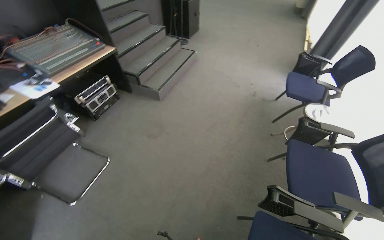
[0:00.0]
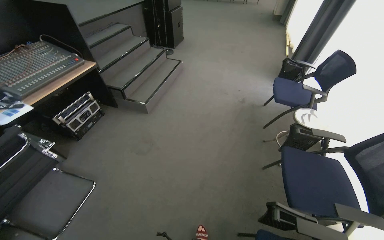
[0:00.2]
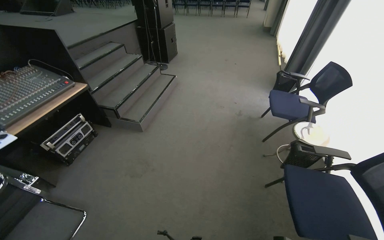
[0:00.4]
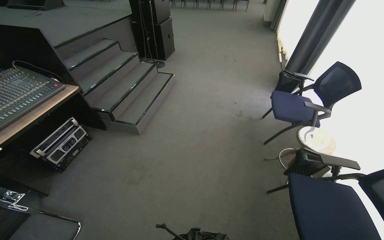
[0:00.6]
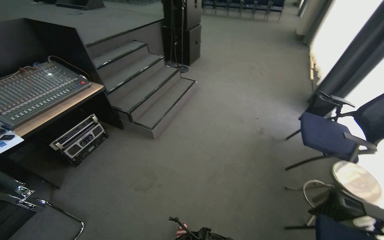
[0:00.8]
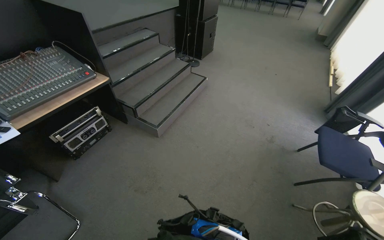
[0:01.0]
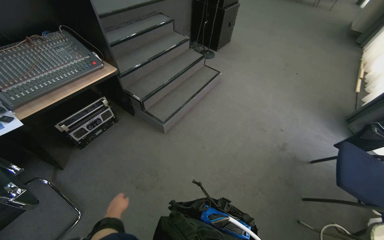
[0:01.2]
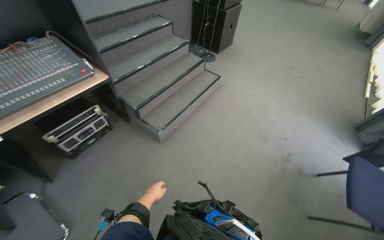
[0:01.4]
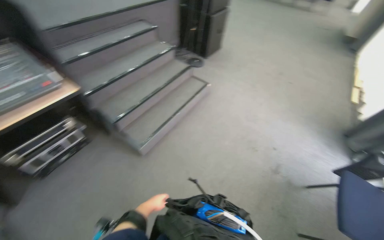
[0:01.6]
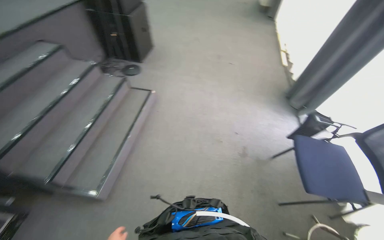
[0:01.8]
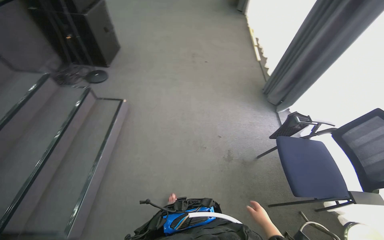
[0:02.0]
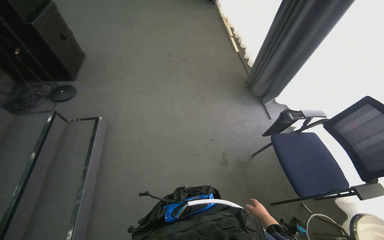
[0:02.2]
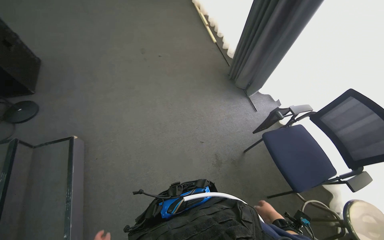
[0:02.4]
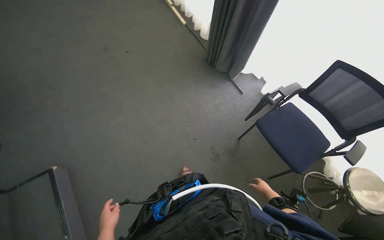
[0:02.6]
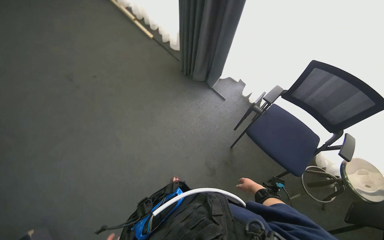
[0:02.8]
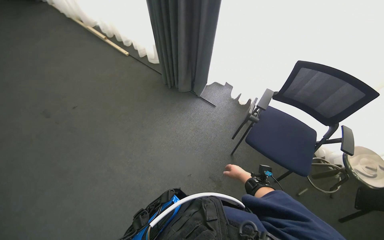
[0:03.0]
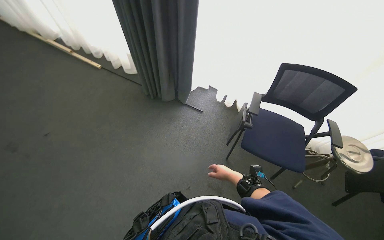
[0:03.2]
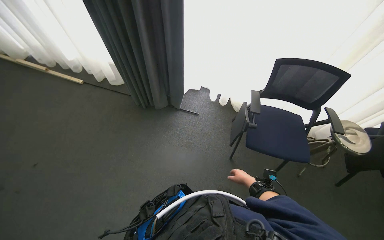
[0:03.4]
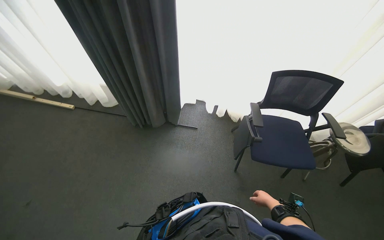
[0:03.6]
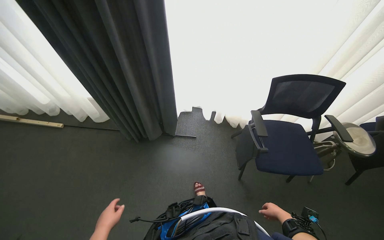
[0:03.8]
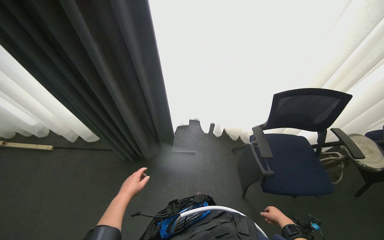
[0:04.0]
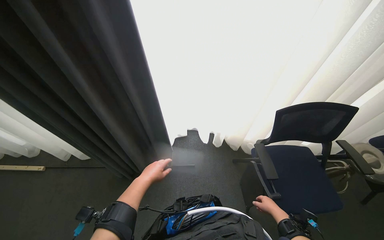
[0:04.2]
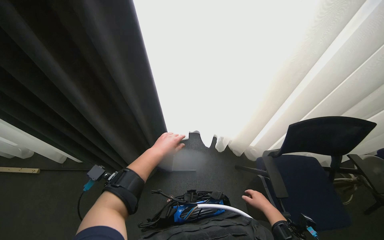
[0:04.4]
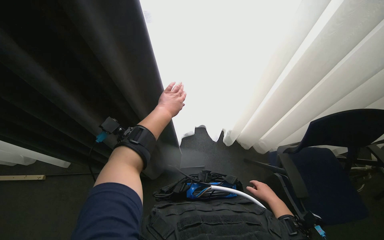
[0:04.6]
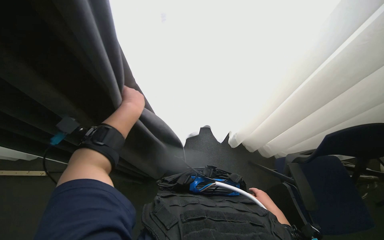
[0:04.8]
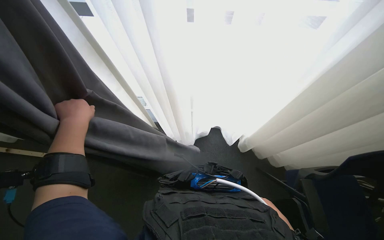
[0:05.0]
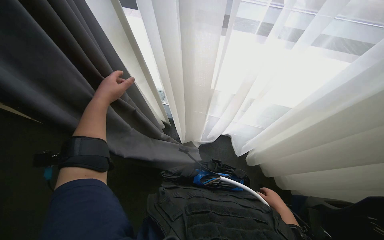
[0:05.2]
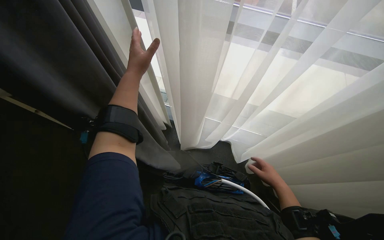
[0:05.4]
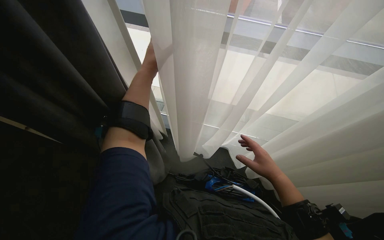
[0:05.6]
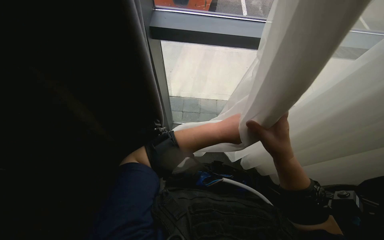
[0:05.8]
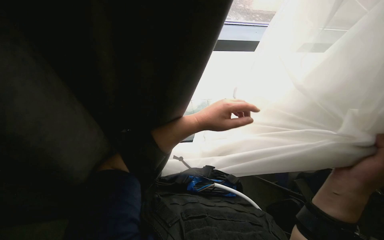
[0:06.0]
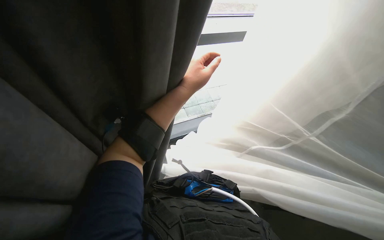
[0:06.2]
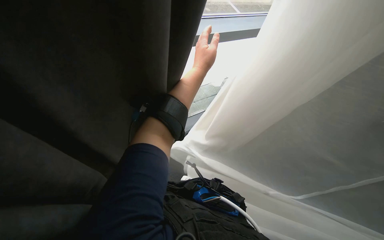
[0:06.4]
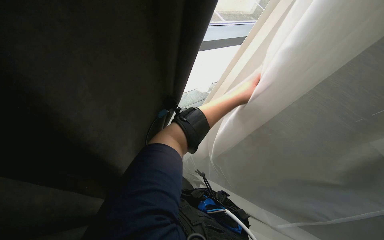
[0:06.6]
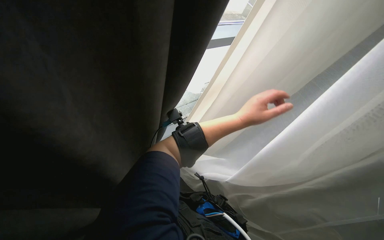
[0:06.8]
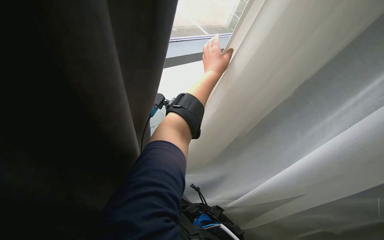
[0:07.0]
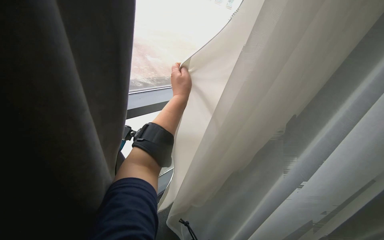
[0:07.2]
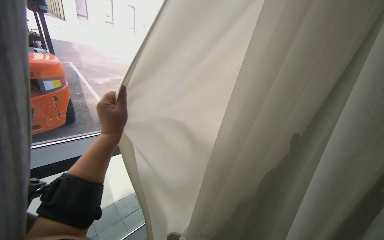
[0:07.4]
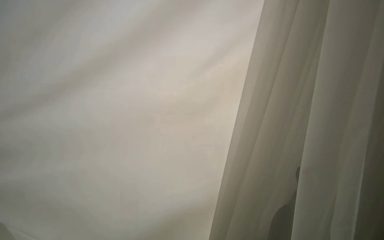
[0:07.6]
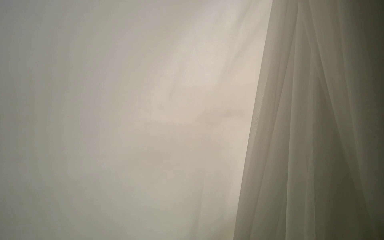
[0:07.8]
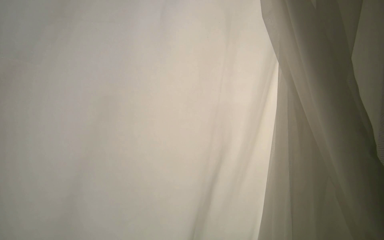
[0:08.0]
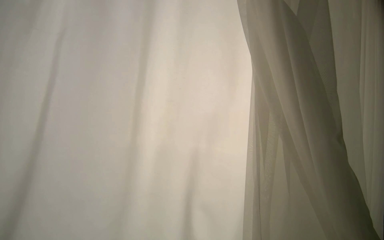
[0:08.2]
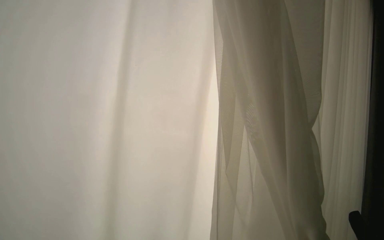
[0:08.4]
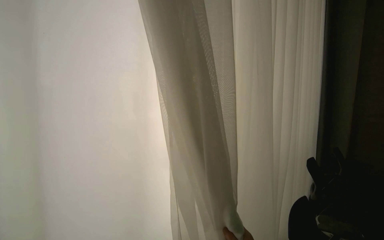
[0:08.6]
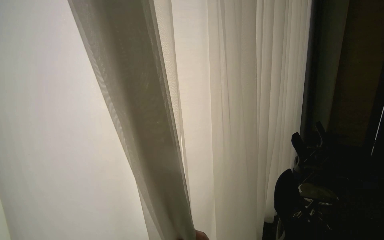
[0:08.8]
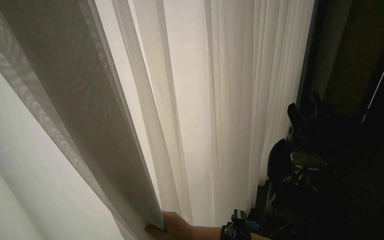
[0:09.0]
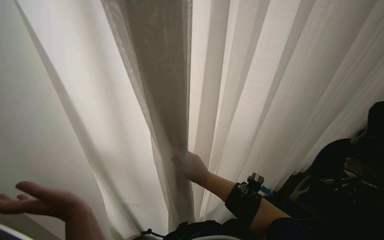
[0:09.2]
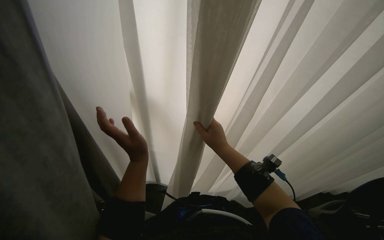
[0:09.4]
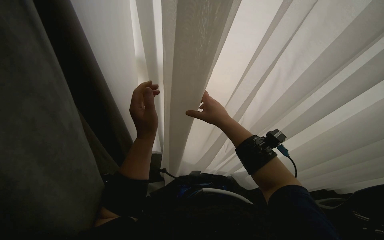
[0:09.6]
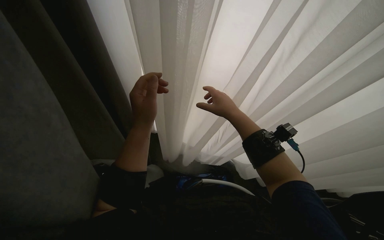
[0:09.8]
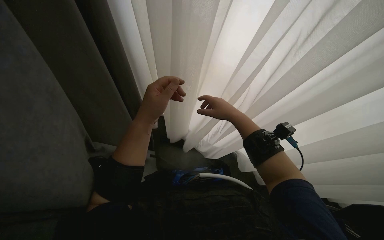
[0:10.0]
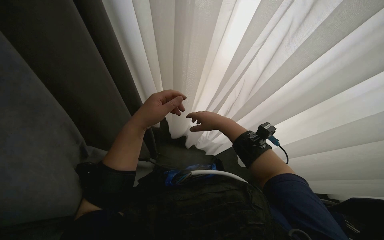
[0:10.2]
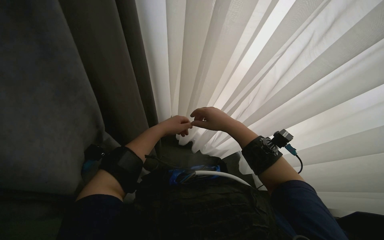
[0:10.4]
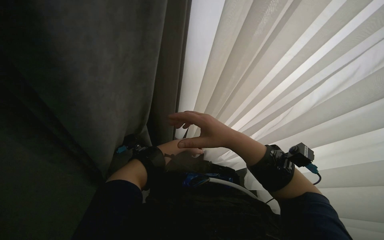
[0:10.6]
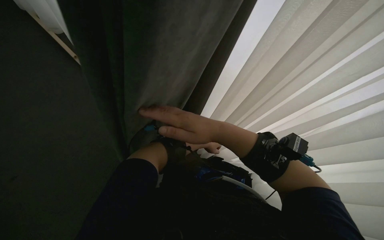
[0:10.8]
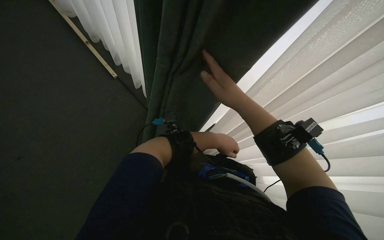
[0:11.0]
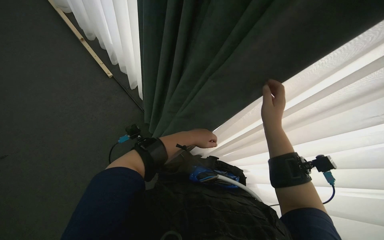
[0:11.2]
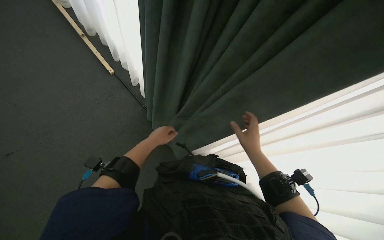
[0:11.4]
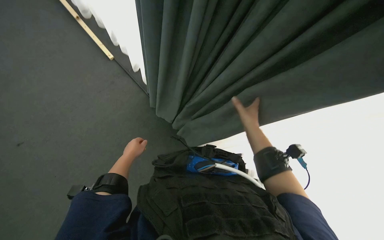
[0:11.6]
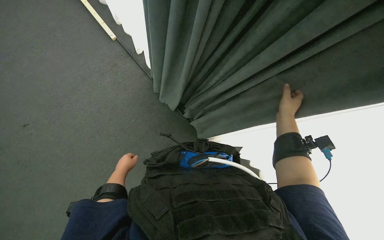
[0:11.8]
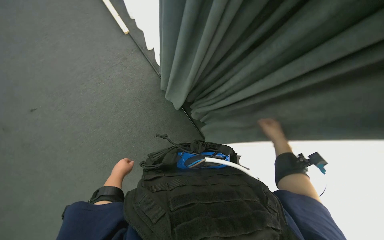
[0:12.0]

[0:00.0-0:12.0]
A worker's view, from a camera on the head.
Job: organizing items.
The whole recording: Adjusting room curtains. The worker adjusts the room curtains by opening and closing them.
0:00.0 to 0:01.6: The camera is carried approximately 1 m.
0:01.6 to 0:03.0: The camera is carried roughly 1 m. The wearer's head swings about 90 degrees to the right. The wearer looks roughly 15 degrees further downward.
0:03.0 to 0:04.4: The head travels about 80 cm. The wearer looks about 35 degrees further to the right.
0:04.4 to 0:06.0: The right hand shifts some 30 cm nearer to the camera and up the picture.
0:07.6 to 0:09.0: The wearer looks some 20 degrees further downward.
0:09.0 to 0:10.4: The head turns to the left by approximately 55 degrees. The view tips downward by some 20 degrees.
0:10.4 to 0:12.0: The camera pitches downward, by some 15 degrees. The right hand heads to the right and farther from the camera, covering roughly 40 cm.

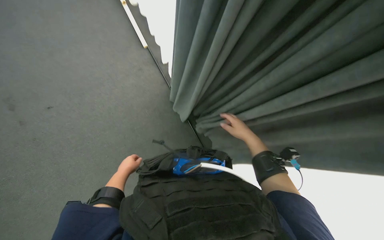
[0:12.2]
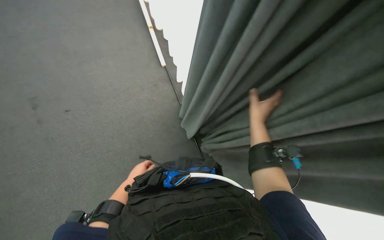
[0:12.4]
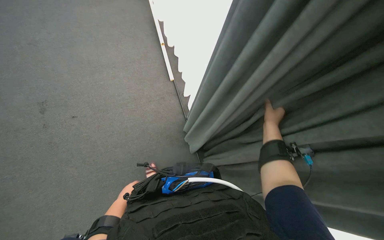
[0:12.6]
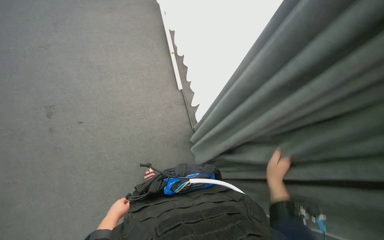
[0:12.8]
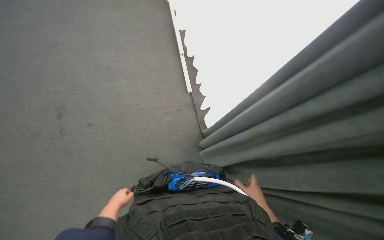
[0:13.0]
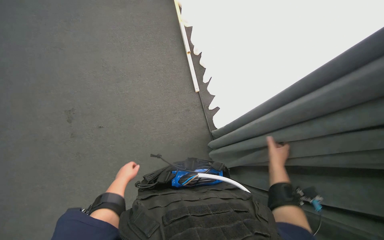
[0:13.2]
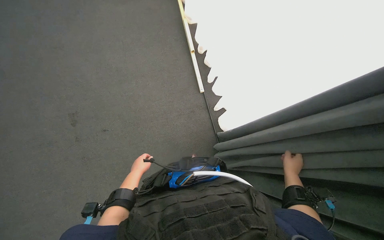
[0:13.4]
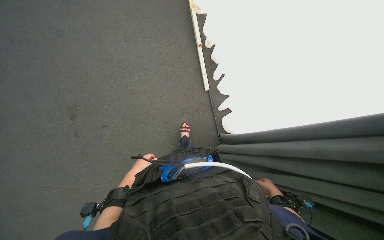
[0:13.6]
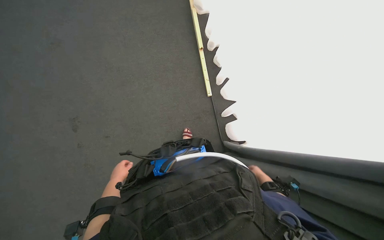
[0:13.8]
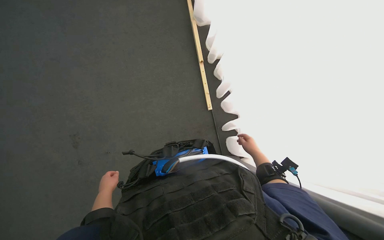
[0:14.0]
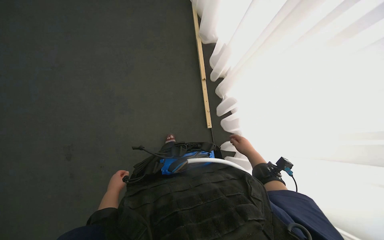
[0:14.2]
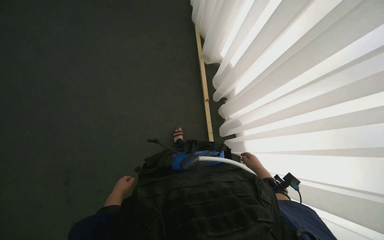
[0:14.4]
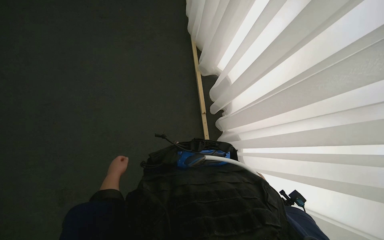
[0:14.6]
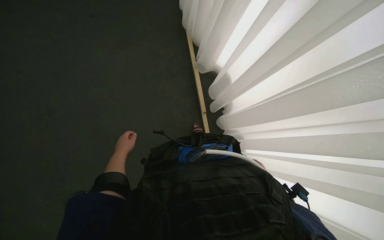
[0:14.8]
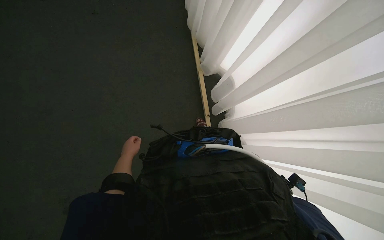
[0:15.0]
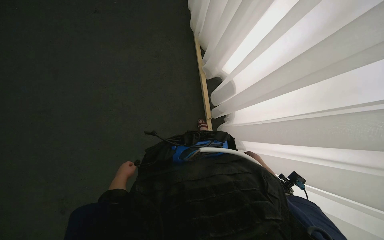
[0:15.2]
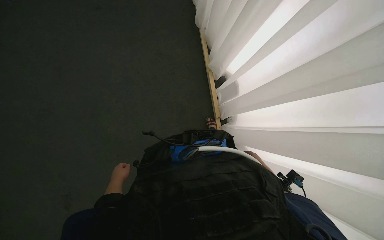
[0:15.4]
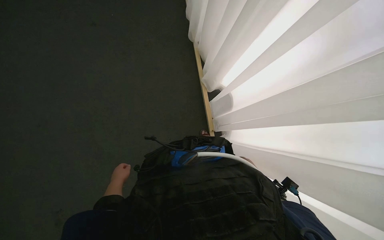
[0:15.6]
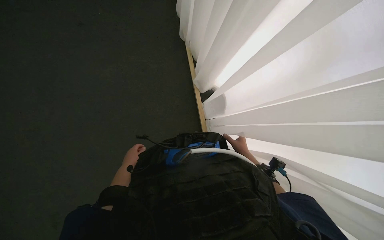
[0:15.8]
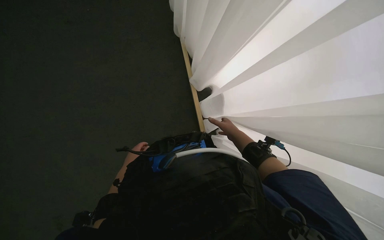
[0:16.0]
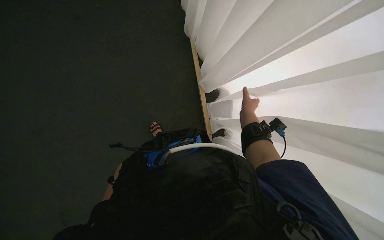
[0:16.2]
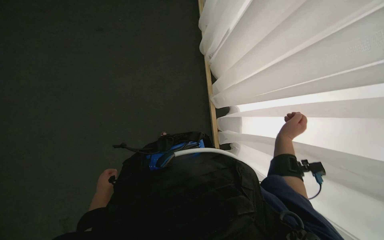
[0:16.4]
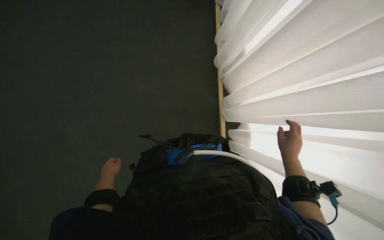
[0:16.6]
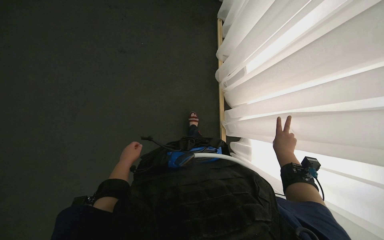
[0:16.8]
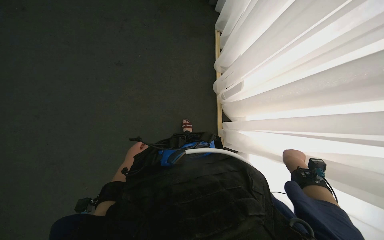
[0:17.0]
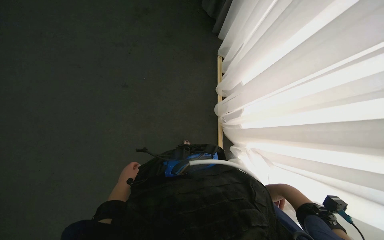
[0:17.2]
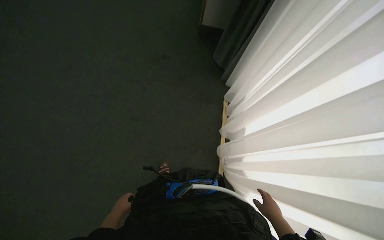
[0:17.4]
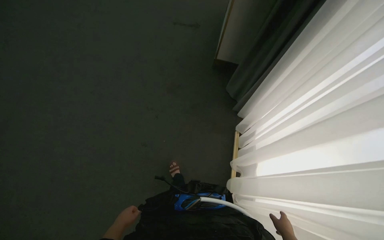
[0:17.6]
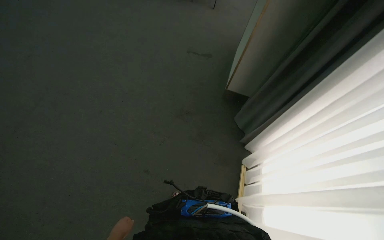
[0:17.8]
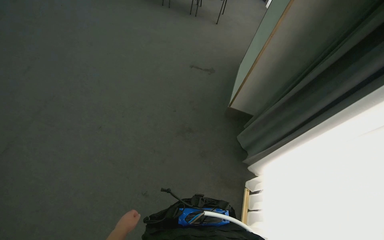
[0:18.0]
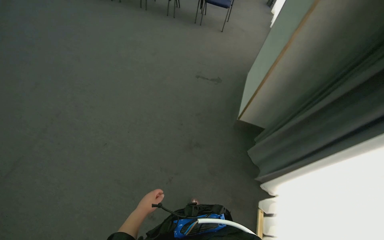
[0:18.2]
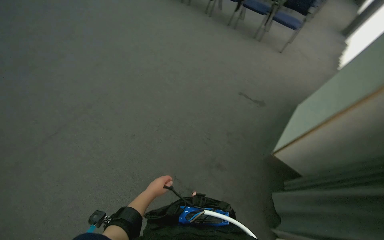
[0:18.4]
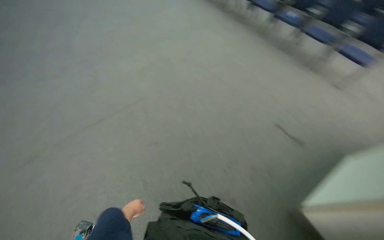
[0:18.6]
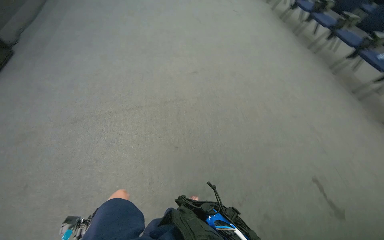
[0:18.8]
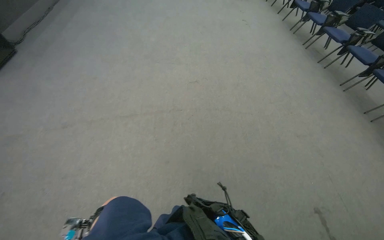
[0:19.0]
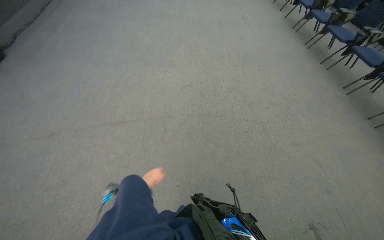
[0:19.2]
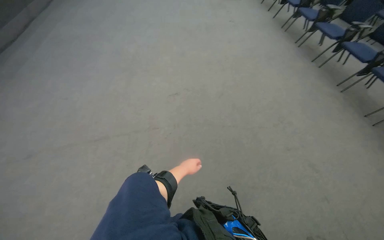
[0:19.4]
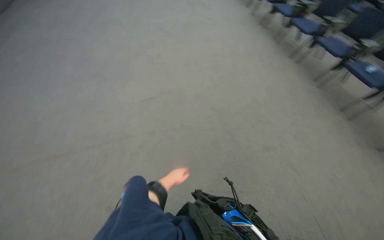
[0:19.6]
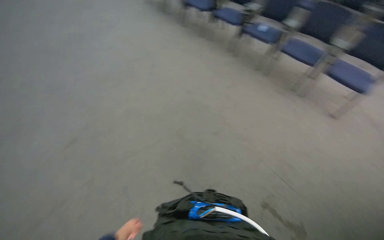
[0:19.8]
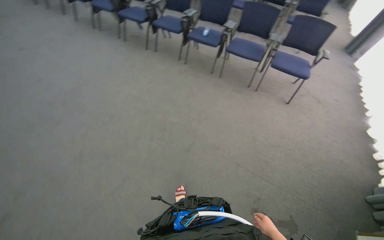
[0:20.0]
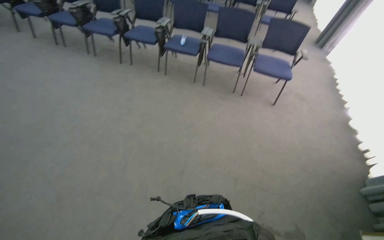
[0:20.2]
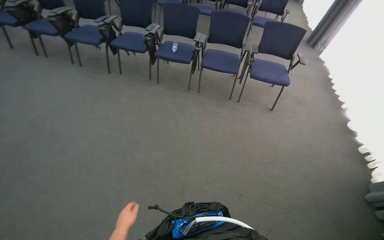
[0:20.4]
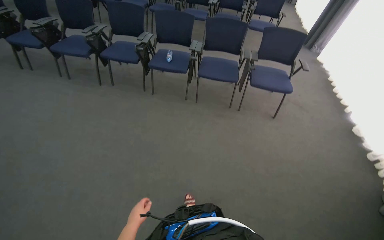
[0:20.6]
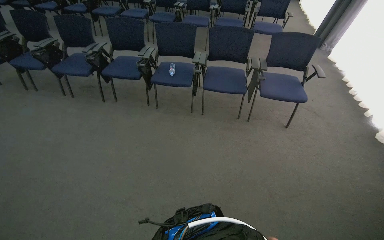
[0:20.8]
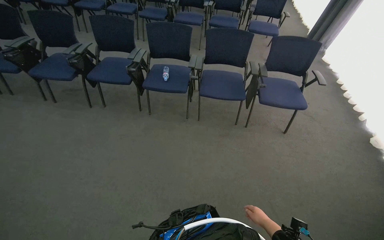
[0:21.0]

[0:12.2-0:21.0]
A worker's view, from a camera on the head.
Job: organizing items.
The whole recording: Adjusting room curtains. The worker adjusts the room curtains by opening and closing them.
0:12.2 to 0:13.6: The view tilts some 10 degrees upward. The right hand moves up and down the picture over approximately 30 cm, changing direction 2 times.
0:13.6 to 0:15.2: The view tilts some 30 degrees upward. The left hand heads to the left, covering about 10 cm; the right hand shifts roughly 50 cm farther from the camera and up the picture.
0:15.2 to 0:16.6: The right hand moves nearer to the camera, roughly 20 cm.
0:16.6 to 0:18.0: The view tips upward by some 65 degrees. Everything in view rotates about 25 degrees clockwise.
0:18.0 to 0:19.6: The wearer moves roughly 1 m. The head turns to the left by roughly 50 degrees.
0:19.6 to 0:21.0: The camera travels approximately 1 m. The head rotates approximately 65 degrees to the right.
